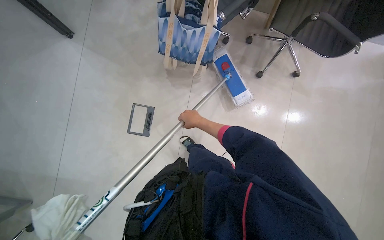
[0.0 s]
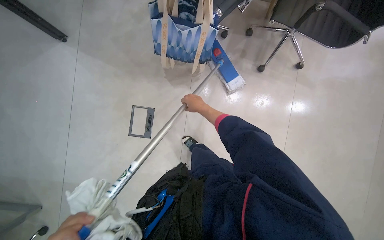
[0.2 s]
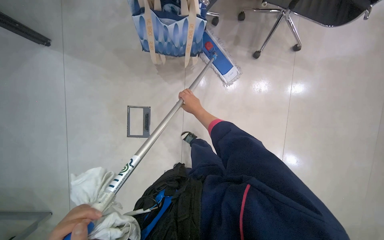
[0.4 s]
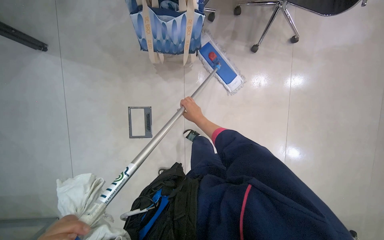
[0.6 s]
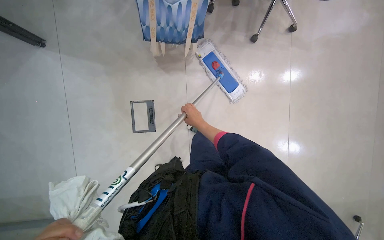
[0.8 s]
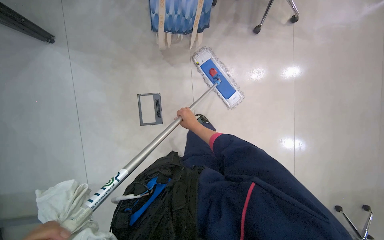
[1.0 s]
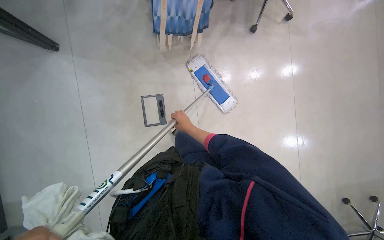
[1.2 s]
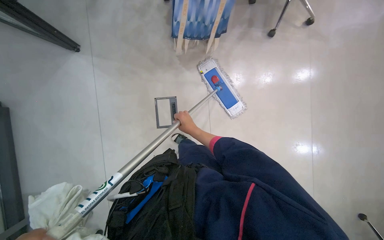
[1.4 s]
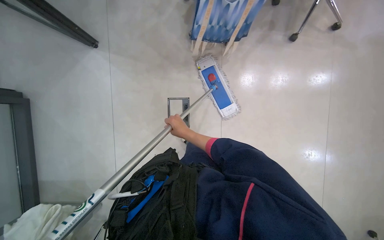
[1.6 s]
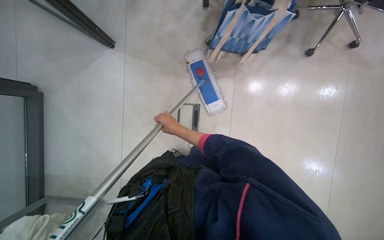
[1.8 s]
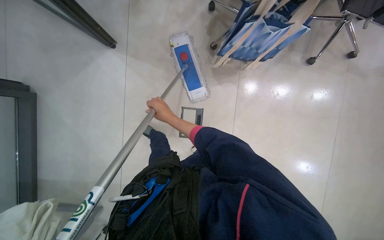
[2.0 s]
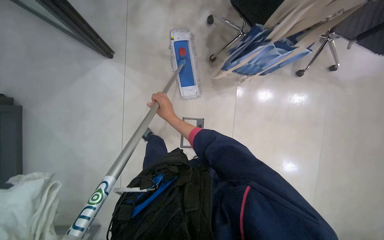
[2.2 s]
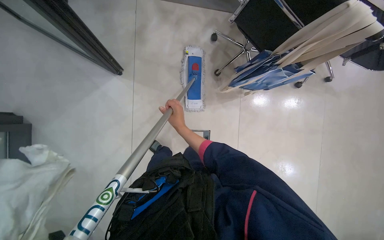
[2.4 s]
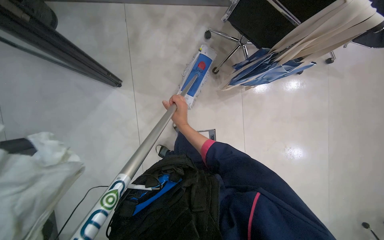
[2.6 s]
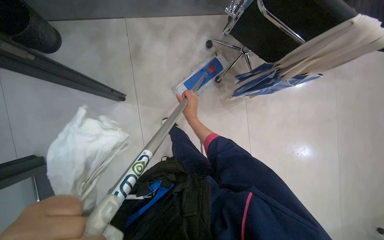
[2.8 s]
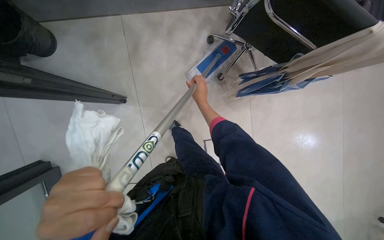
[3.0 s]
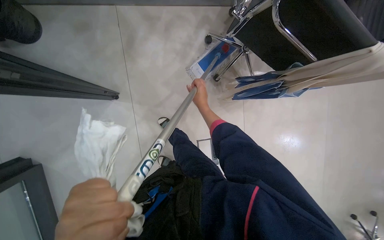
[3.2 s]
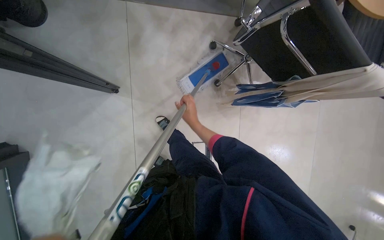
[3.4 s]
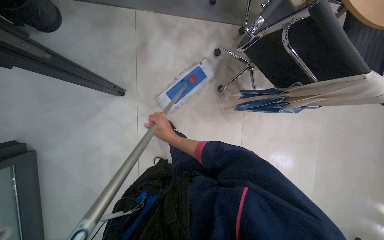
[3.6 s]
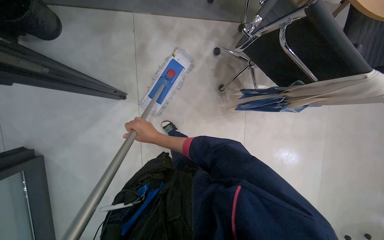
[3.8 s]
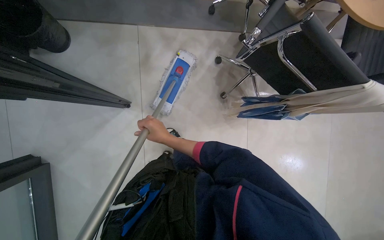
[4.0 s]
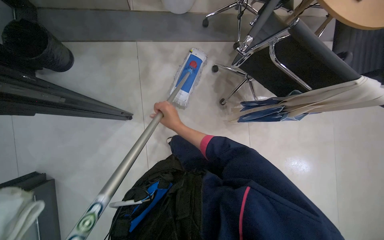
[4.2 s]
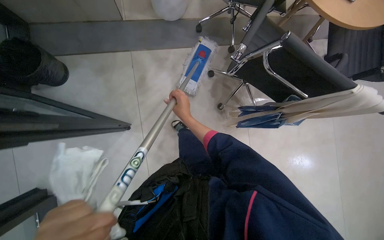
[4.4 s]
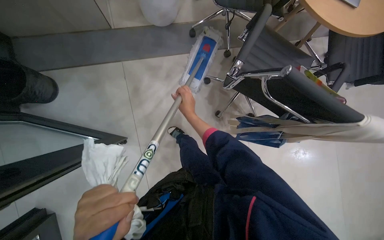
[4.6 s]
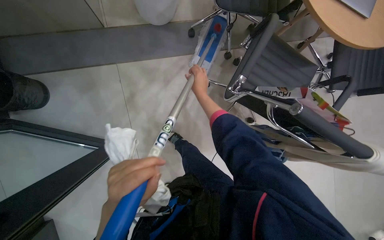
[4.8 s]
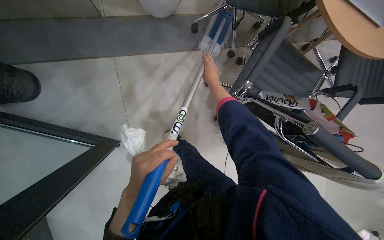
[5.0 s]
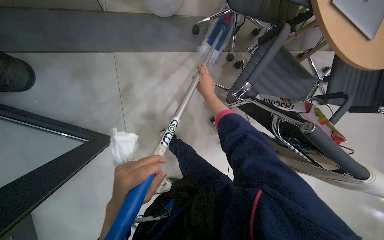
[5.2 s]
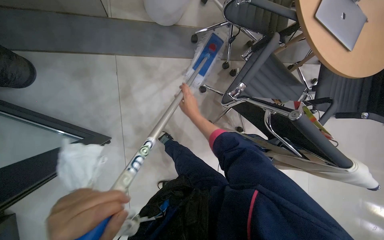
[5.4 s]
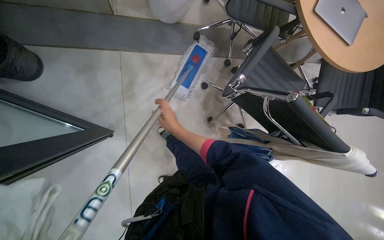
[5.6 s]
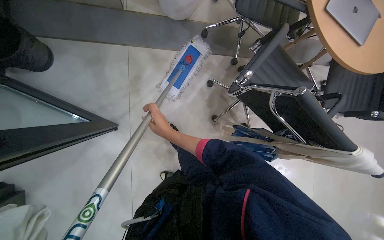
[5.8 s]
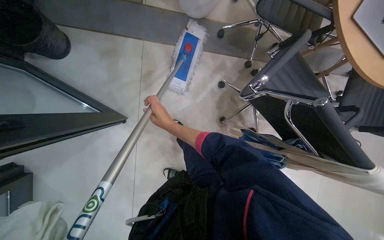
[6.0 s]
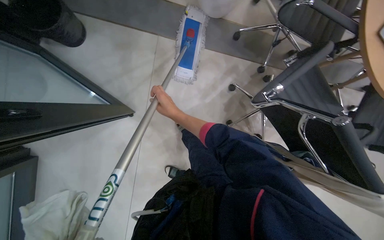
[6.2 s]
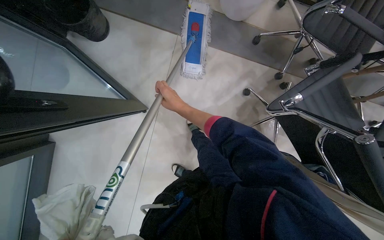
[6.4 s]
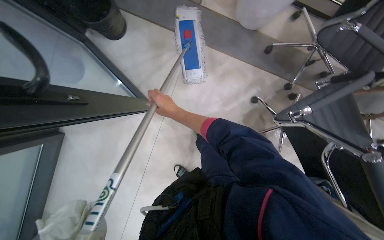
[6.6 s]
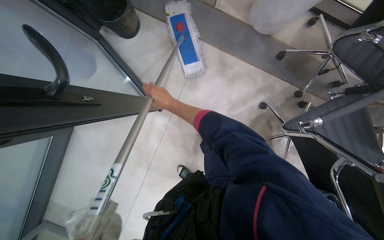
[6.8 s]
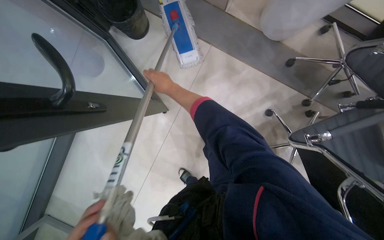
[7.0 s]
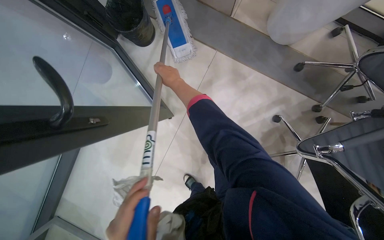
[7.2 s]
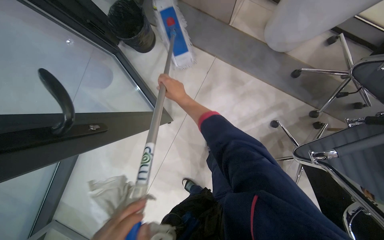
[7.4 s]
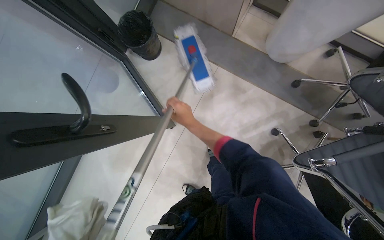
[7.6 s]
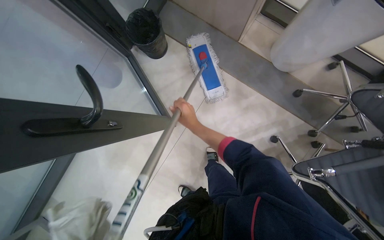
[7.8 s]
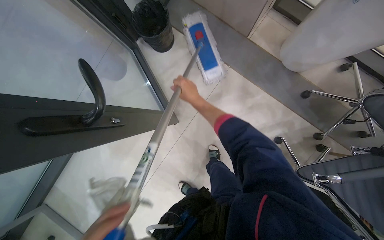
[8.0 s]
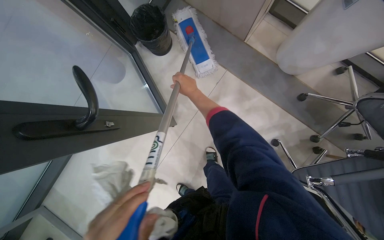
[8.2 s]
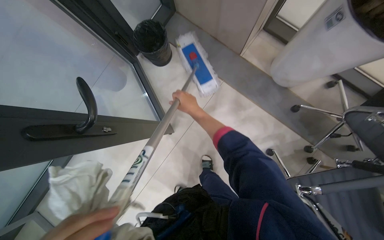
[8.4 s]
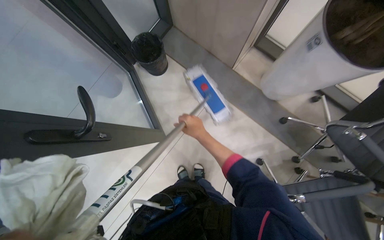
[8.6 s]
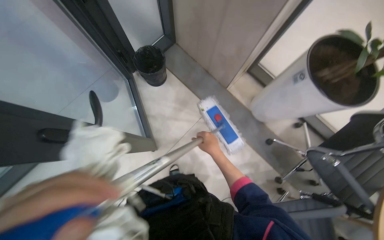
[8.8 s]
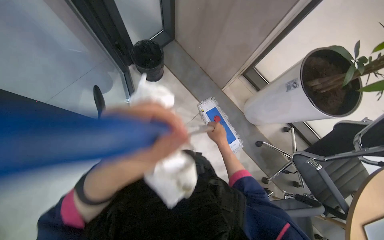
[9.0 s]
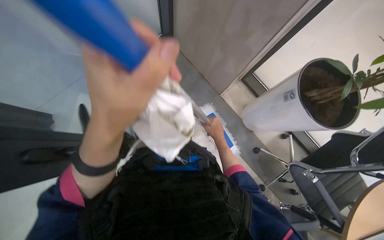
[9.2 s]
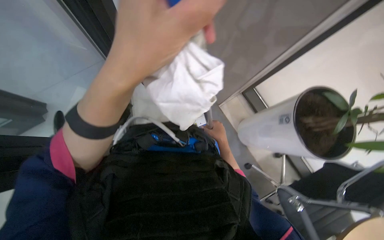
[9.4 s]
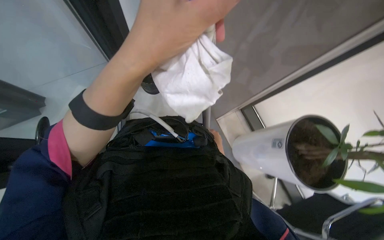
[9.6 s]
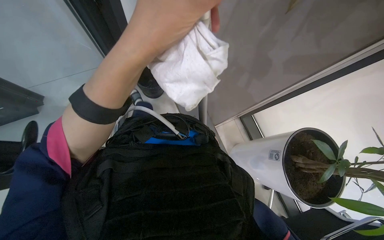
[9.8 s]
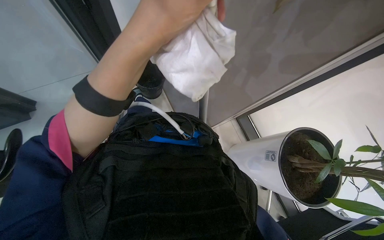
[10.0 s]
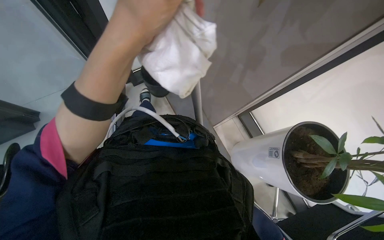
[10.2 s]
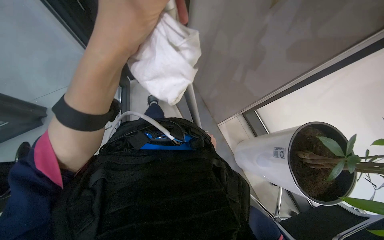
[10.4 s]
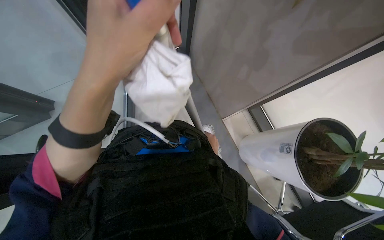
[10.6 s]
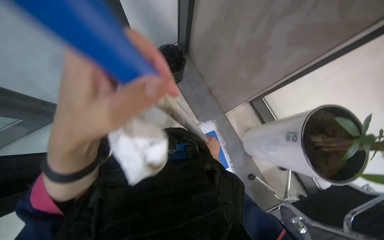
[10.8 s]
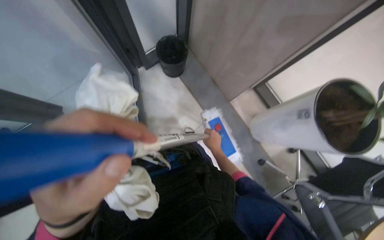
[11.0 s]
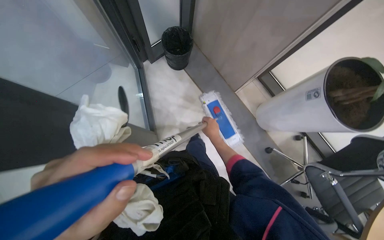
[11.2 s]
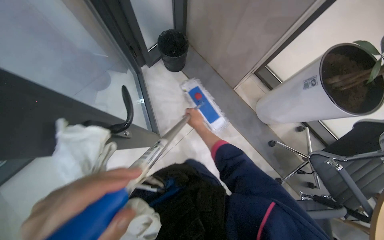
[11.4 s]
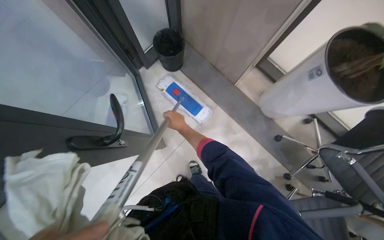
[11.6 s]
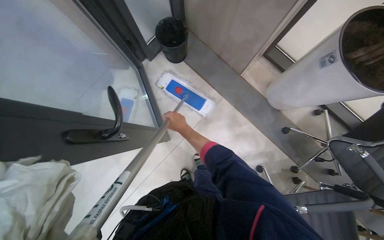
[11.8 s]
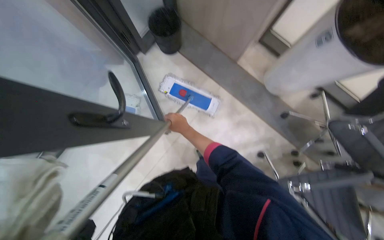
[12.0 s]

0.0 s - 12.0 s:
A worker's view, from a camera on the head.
Job: mopping floor.
The whole recording: Mopping office floor. The worker mops the office floor, moving obstacles as needed.
0.0 s - 1.6 s: The right hand is displaced to the left, down the picture and nearer to the camera by some 30 cm.
1.6 s - 3.0 s: The wearer moves about 60 cm.
3.0 s - 4.4 s: The right hand moves about 20 cm to the left and comes back.
4.4 s - 6.0 s: The right hand goes roughly 10 cm to the left, and goes up the picture and returns, approximately 35 cm each way.
6.0 s - 7.6 s: The wearer looks about 30 degrees further to the left. The right hand is displaced nearer to the camera by about 15 cm, and moves some 25 cm up the picture and comes back.
7.6 s - 9.0 s: The right hand moves to the right, about 20 cm.
9.0 s - 10.4 s: The left hand is displaced up the picture by some 25 cm.

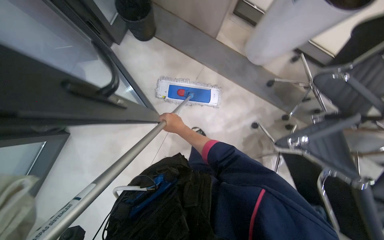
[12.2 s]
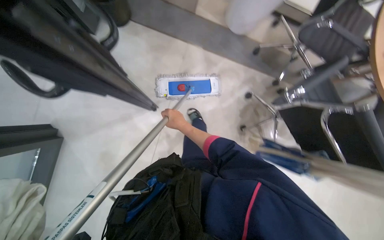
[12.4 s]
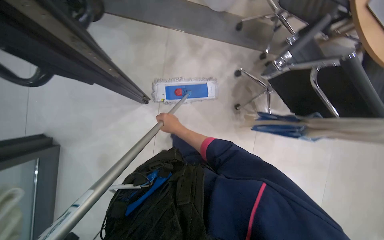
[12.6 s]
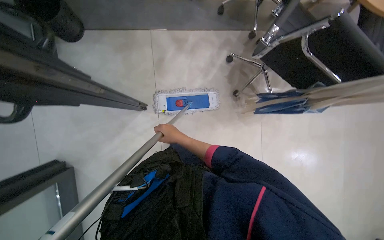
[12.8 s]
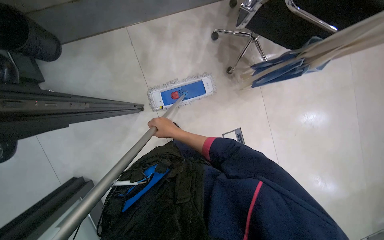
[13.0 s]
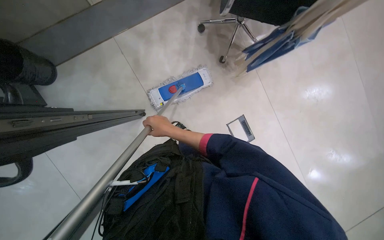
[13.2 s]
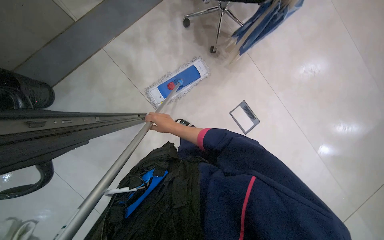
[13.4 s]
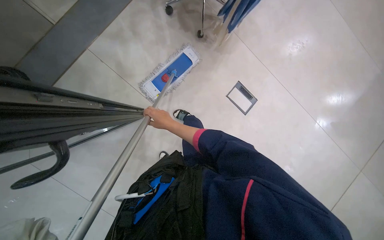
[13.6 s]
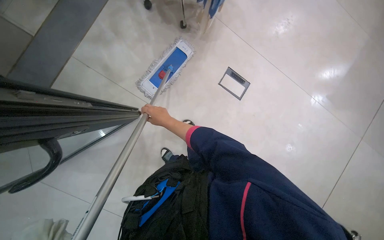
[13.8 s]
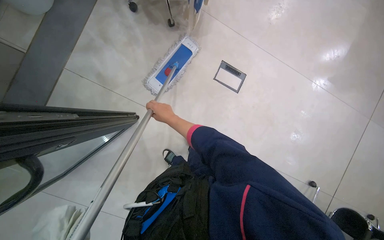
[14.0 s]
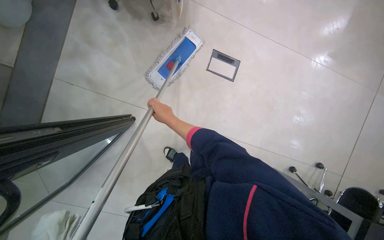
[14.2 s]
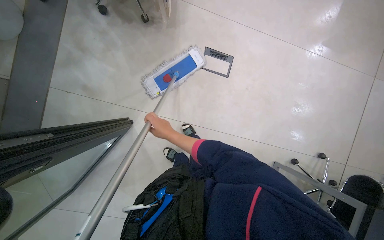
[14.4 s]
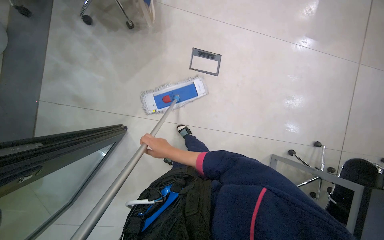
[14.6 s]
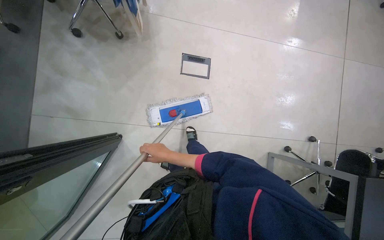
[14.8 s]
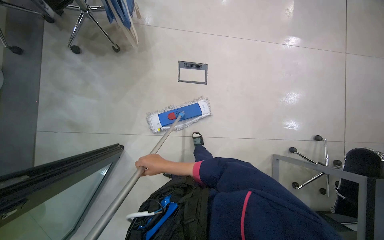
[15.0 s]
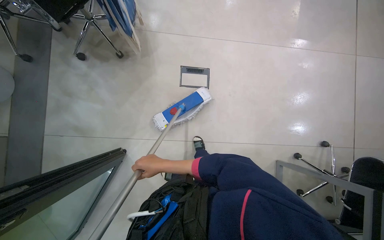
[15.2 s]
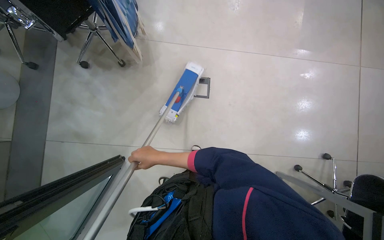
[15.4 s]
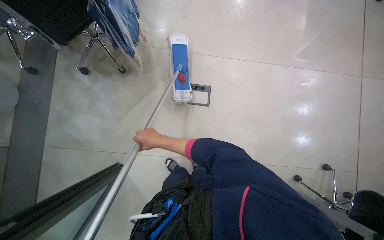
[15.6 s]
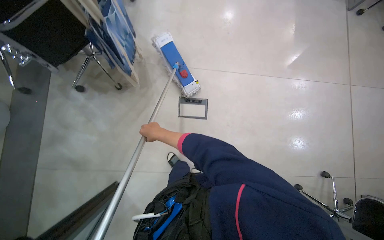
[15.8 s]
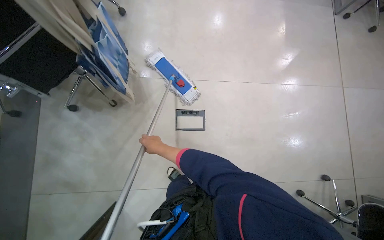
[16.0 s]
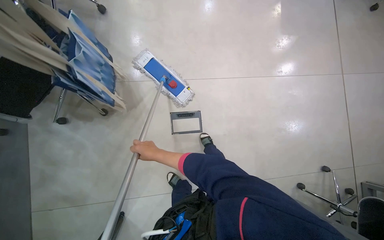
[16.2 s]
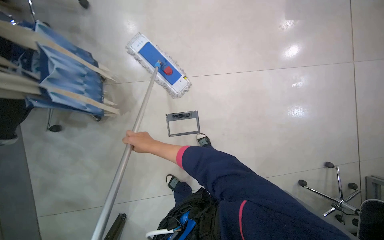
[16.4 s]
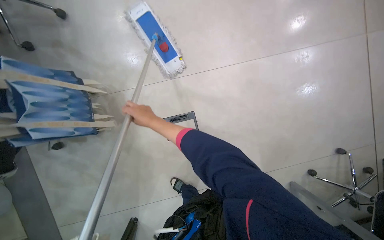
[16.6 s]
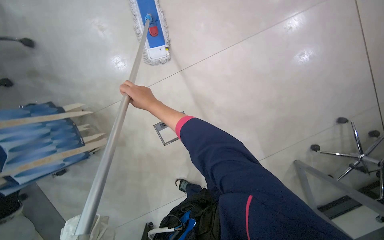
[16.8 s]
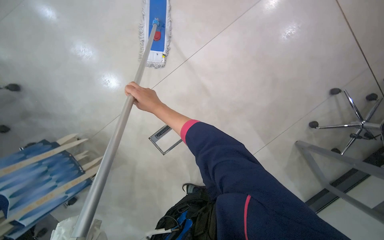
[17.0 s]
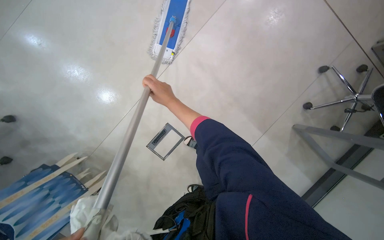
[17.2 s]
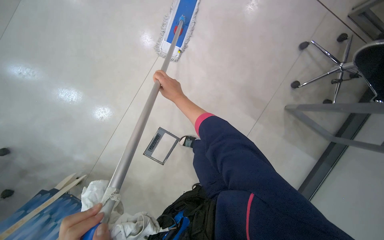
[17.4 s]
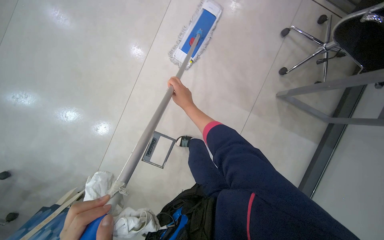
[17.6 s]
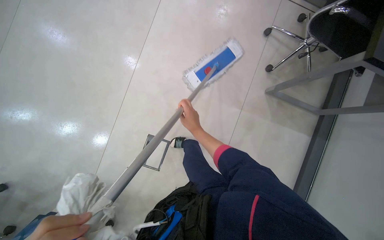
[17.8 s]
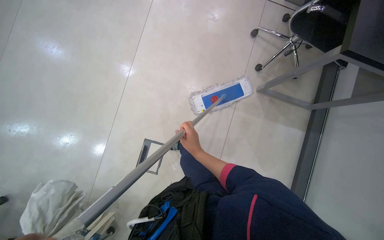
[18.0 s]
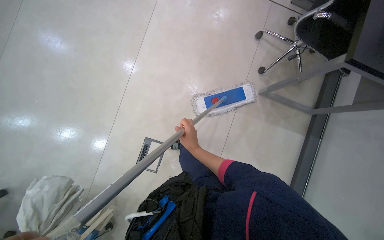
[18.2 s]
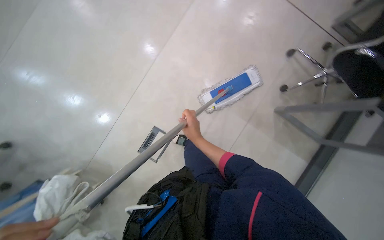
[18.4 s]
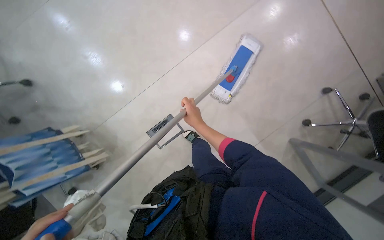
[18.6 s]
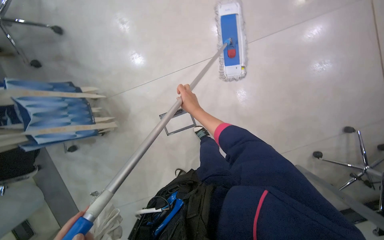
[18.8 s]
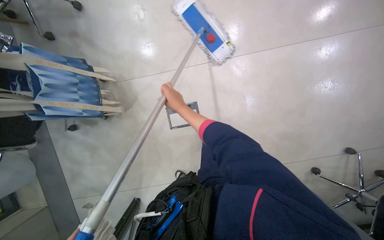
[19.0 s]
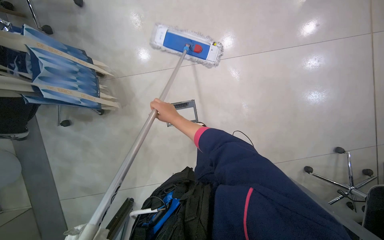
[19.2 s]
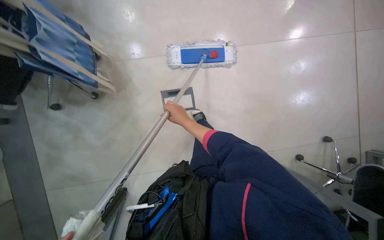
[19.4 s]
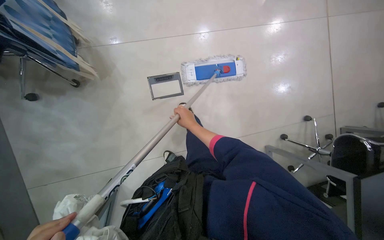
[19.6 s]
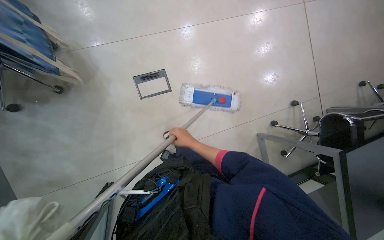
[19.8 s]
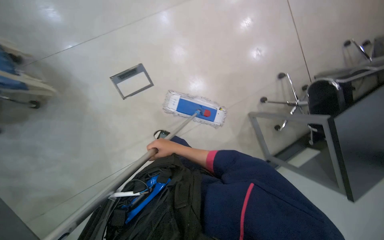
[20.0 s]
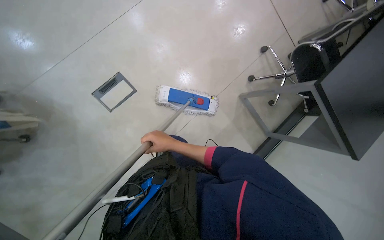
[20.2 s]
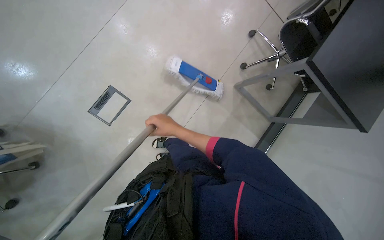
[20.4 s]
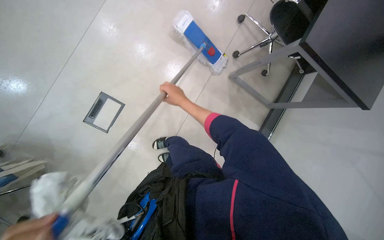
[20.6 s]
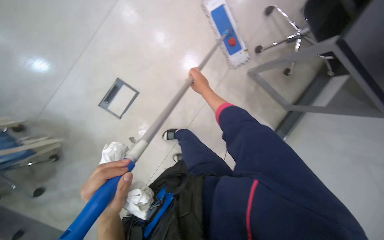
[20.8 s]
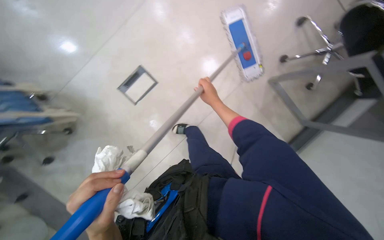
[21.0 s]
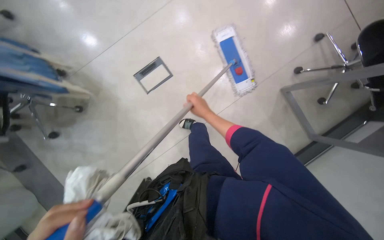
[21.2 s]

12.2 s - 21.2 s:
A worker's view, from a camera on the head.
Job: mopping floor.
The whole recording: Mopping office floor. The worker mops the office floor, moving obstacles as needed.
12.2 s - 13.8 s: The view tips downward by some 25 degrees. The scene rotates counterclockwise by about 80 degrees.
13.8 s - 15.2 s: Everything in view rotates approximately 30 degrees counterclockwise.
15.2 s - 16.6 s: The head travels approximately 70 cm.
16.6 s - 18.2 s: The scene turns some 55 degrees counterclockwise in the picture.
18.2 s - 19.8 s: The scene rotates clockwise by some 55 degrees.
